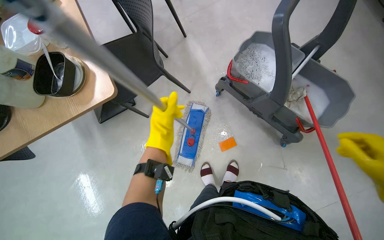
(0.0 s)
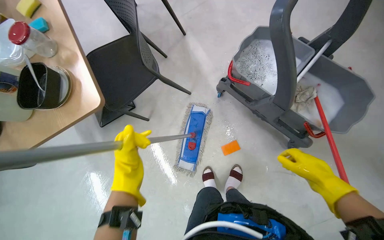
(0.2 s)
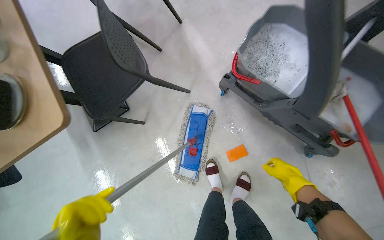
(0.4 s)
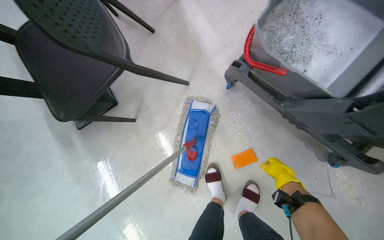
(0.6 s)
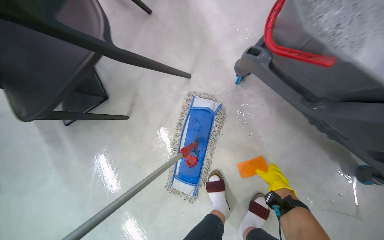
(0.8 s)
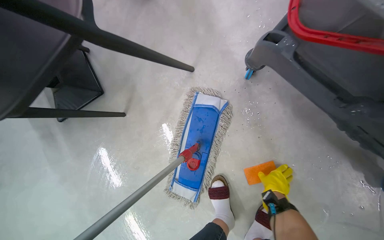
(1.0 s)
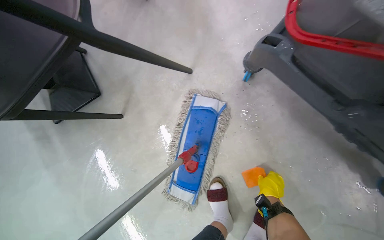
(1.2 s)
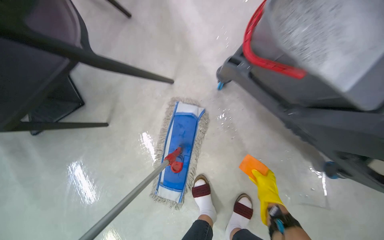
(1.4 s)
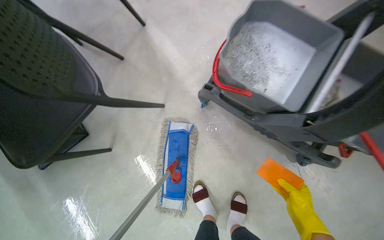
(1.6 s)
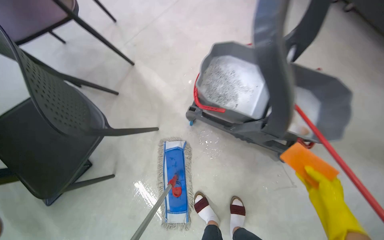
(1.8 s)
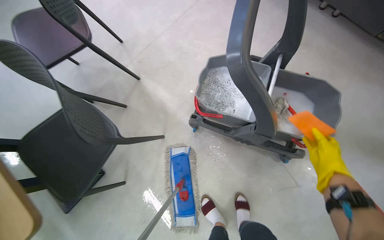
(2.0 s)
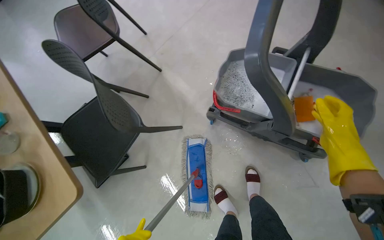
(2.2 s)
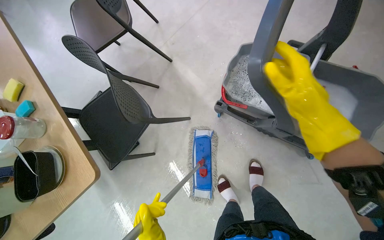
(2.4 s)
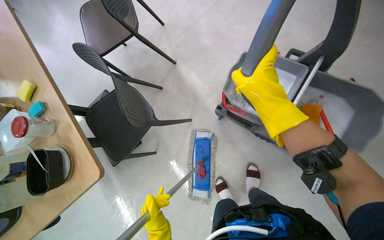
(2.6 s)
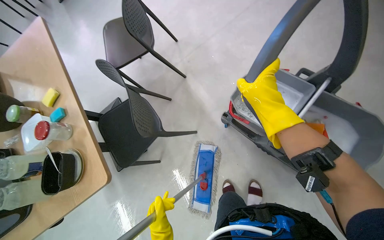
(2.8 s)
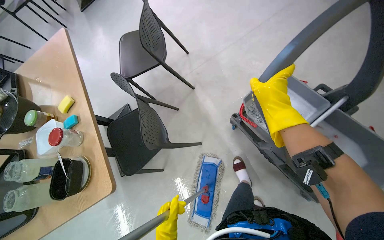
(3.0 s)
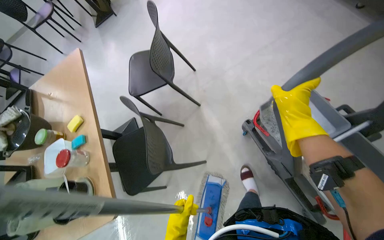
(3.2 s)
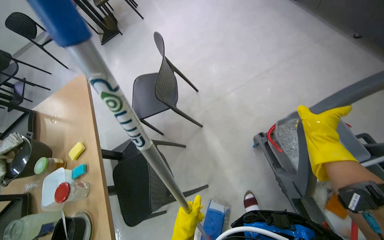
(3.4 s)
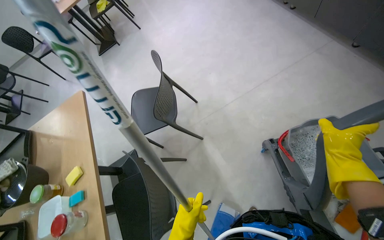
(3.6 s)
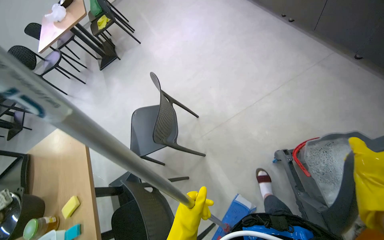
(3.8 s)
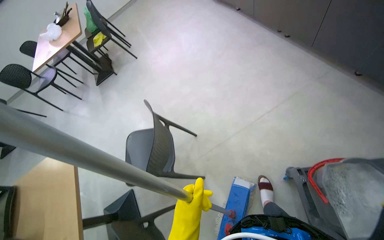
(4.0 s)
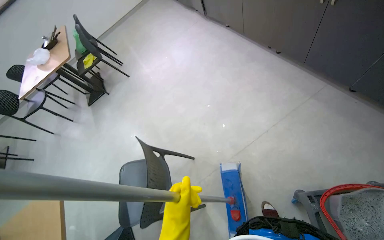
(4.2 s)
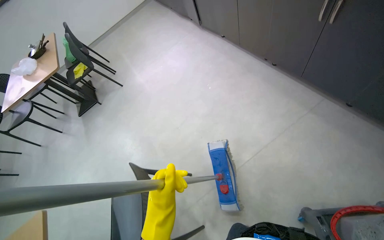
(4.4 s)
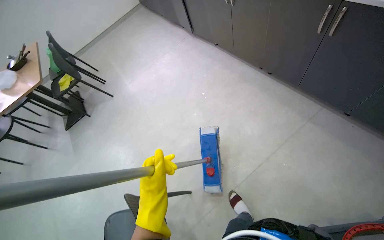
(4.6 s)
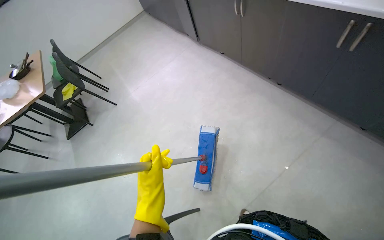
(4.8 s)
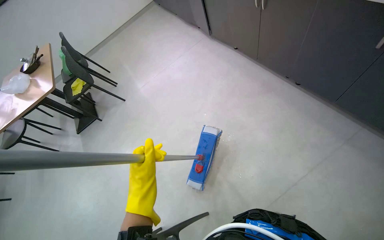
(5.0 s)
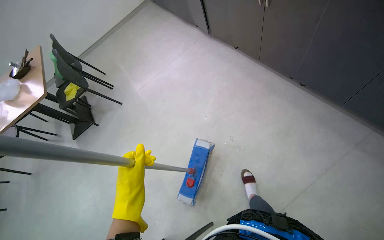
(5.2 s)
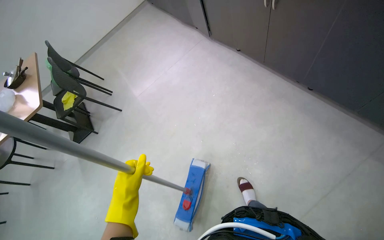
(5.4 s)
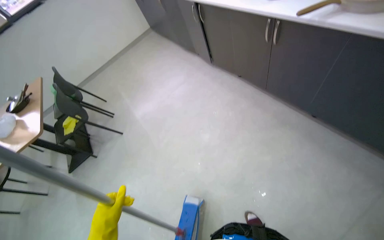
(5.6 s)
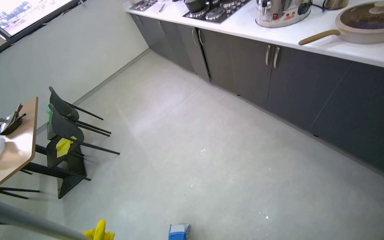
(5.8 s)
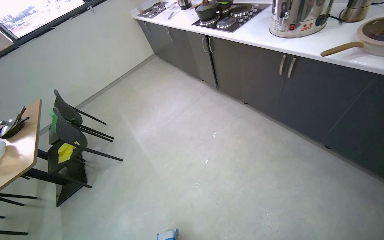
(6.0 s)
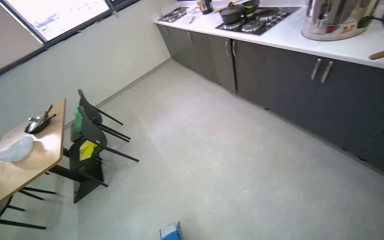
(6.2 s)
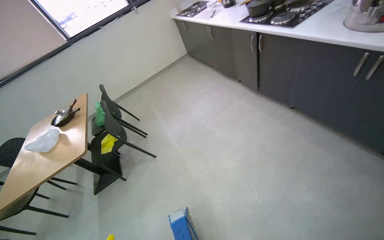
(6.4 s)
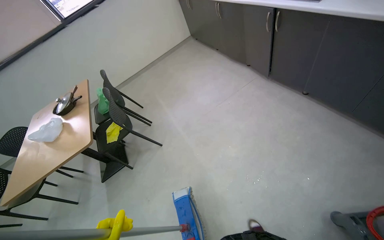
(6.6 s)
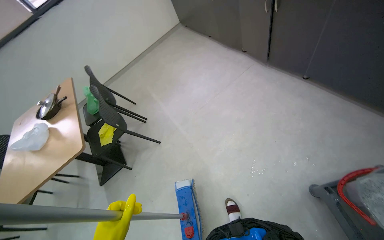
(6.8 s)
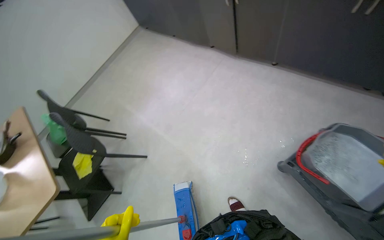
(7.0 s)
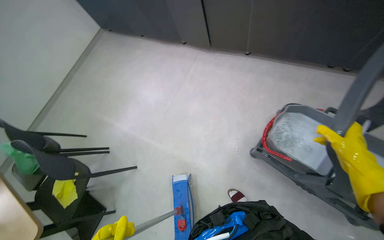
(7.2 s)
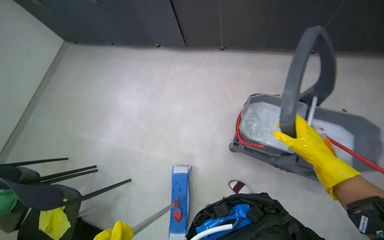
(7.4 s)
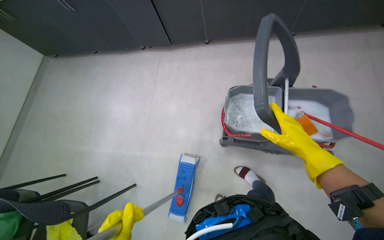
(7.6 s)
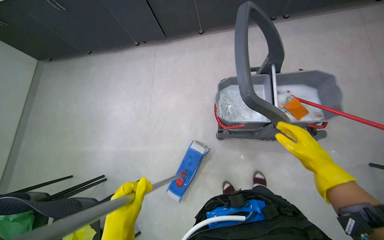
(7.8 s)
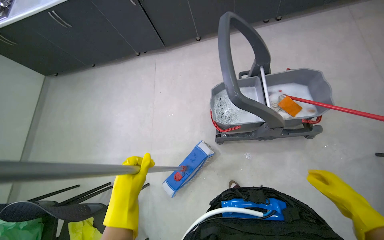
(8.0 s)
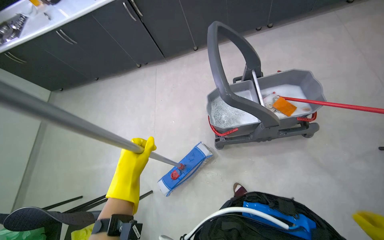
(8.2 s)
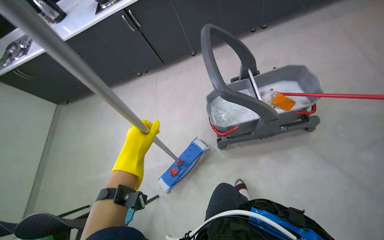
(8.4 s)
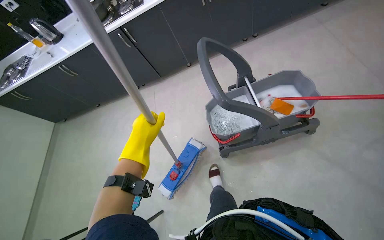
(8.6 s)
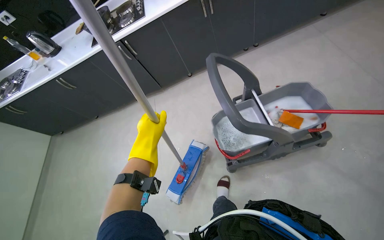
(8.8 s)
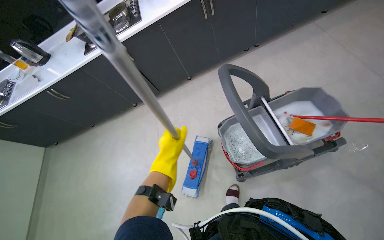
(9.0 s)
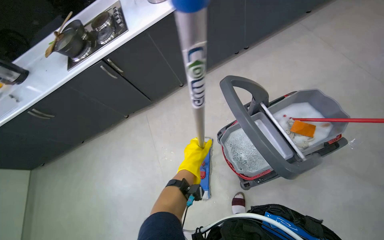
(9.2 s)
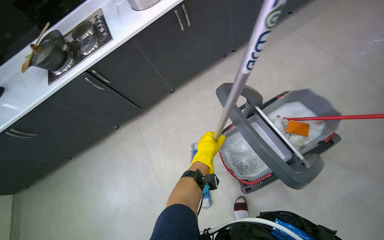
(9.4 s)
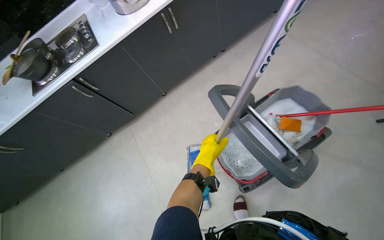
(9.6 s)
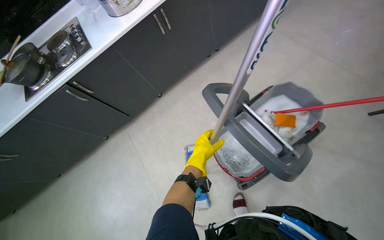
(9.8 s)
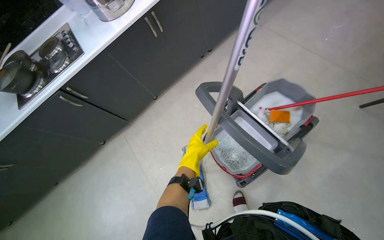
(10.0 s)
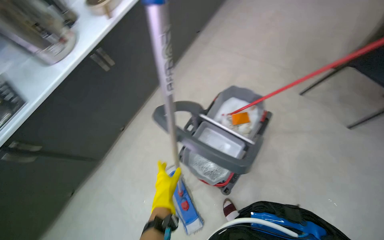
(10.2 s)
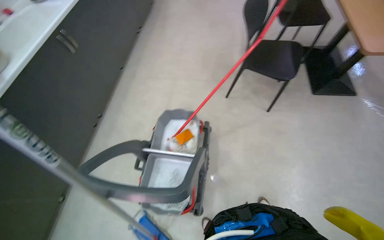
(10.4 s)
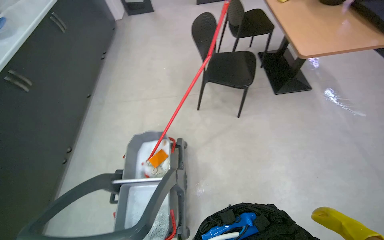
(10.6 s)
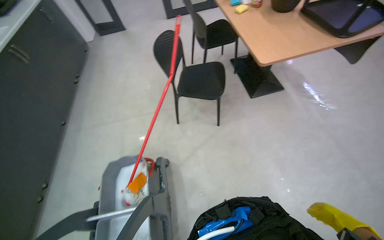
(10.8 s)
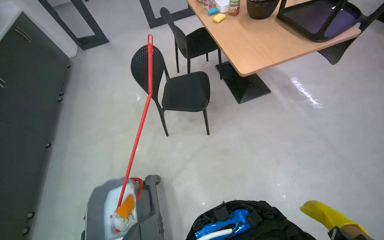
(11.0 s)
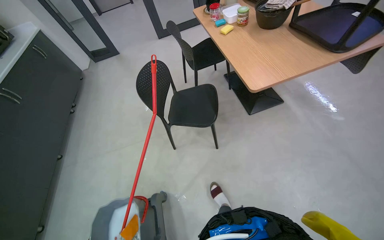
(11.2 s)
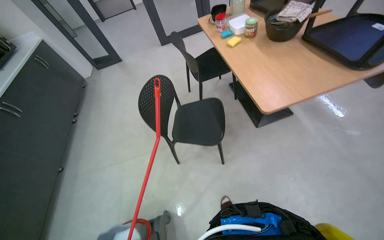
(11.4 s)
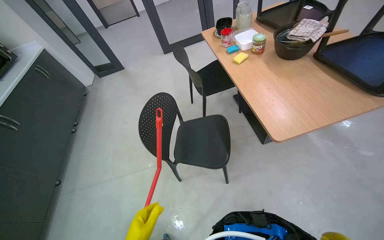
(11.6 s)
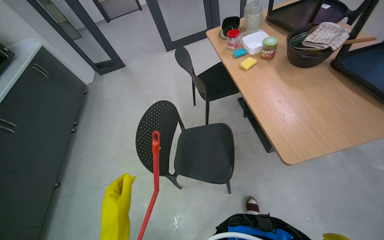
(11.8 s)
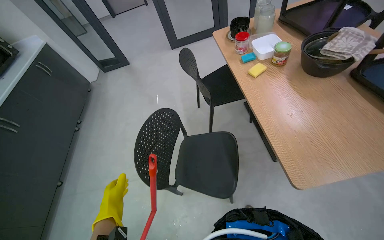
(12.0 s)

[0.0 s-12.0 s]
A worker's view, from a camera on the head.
Job: mopping floor.
The whole recording: Mopping the floor. The worker mops the floor, wringing out the mop head into the bucket and over the floor.
0.0 to 1.6 s: The wearer moves approximately 40 cm.
1.6 to 3.0 s: The view swings some 15 degrees to the left.
3.0 to 4.4 s: The head travels roughly 80 cm. The wearer looks about 15 degrees further upward.
4.4 to 6.0 s: The camera travels roughly 80 cm. The view tips upward by approximately 10 degrees.
6.0 to 7.6 s: The camera is carried roughly 50 cm. The head rotates approximately 45 degrees to the right.
9.0 to 10.4 s: The head rotates roughly 65 degrees to the right. The view tilts about 20 degrees upward.
10.4 to 12.0 s: The camera travels roughly 80 cm.

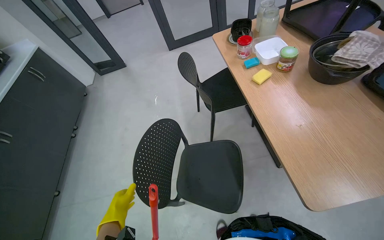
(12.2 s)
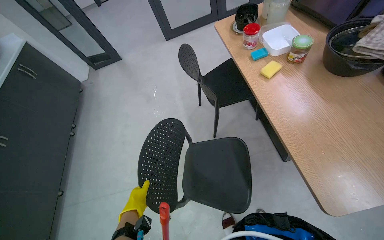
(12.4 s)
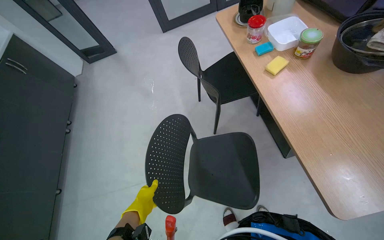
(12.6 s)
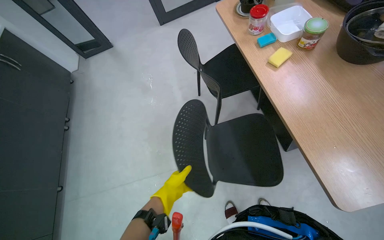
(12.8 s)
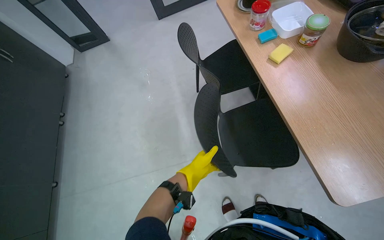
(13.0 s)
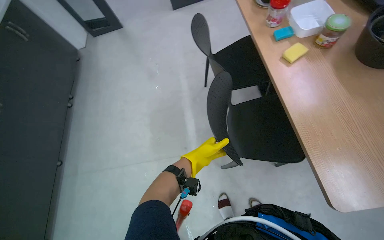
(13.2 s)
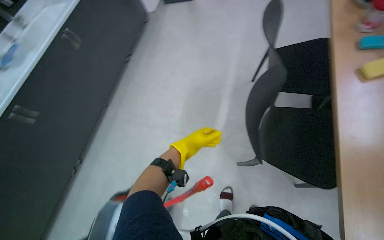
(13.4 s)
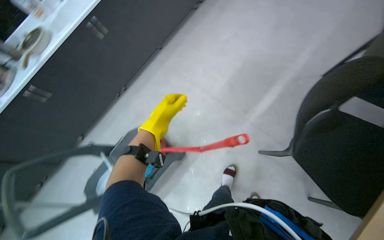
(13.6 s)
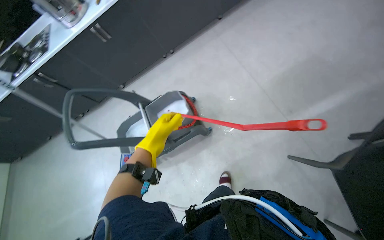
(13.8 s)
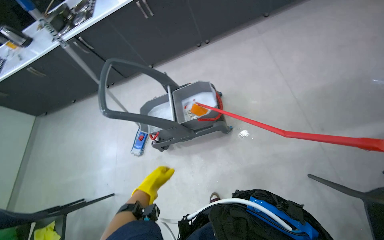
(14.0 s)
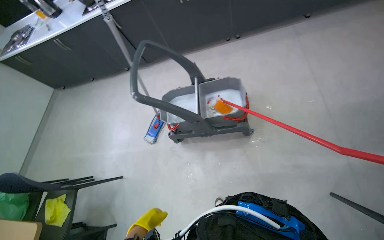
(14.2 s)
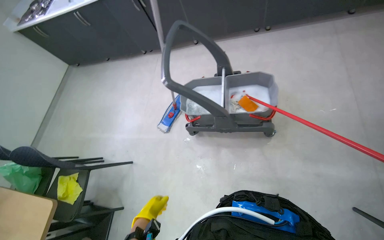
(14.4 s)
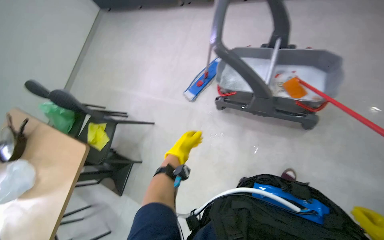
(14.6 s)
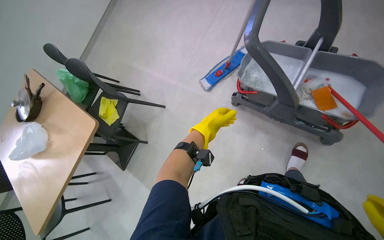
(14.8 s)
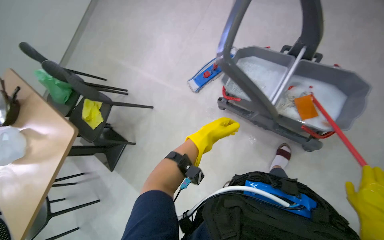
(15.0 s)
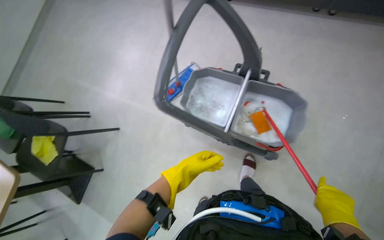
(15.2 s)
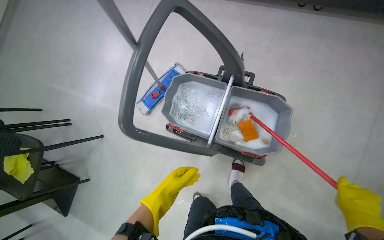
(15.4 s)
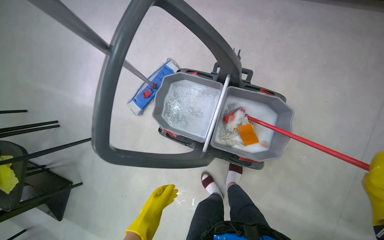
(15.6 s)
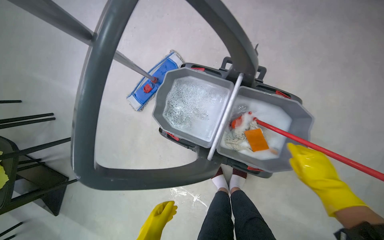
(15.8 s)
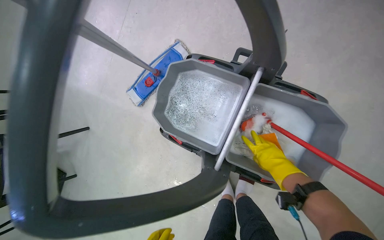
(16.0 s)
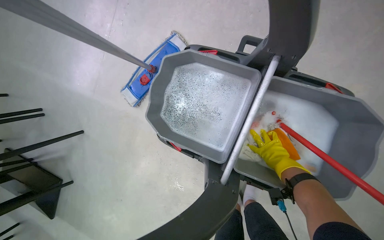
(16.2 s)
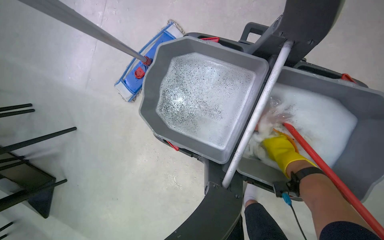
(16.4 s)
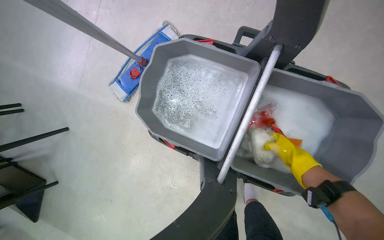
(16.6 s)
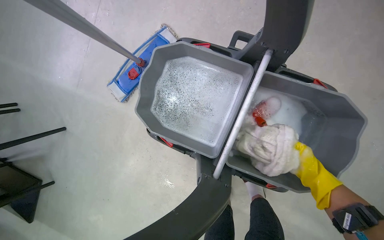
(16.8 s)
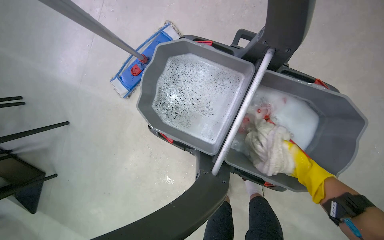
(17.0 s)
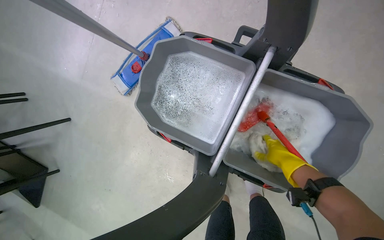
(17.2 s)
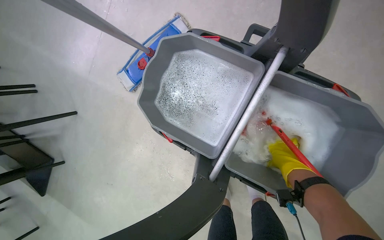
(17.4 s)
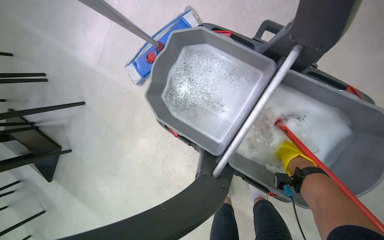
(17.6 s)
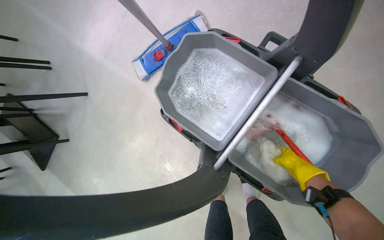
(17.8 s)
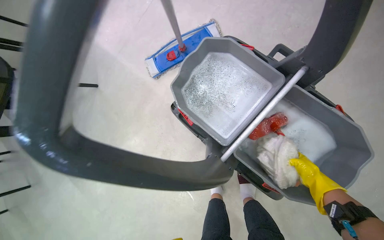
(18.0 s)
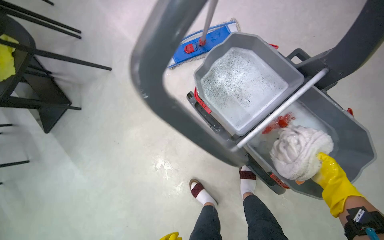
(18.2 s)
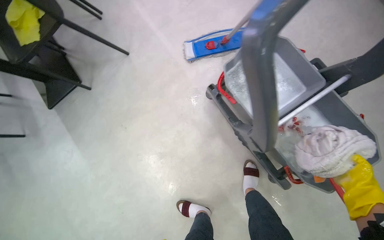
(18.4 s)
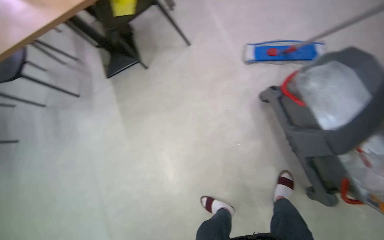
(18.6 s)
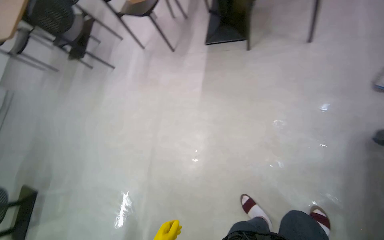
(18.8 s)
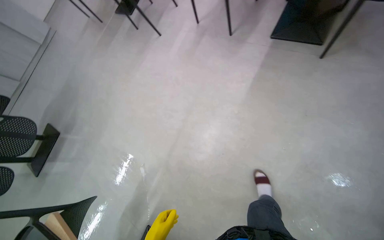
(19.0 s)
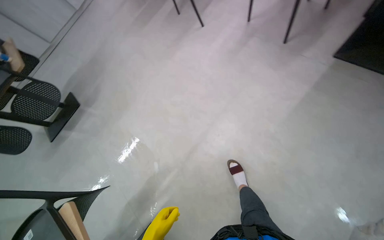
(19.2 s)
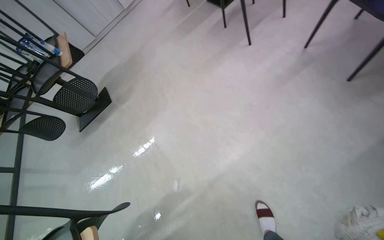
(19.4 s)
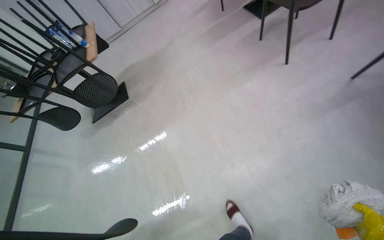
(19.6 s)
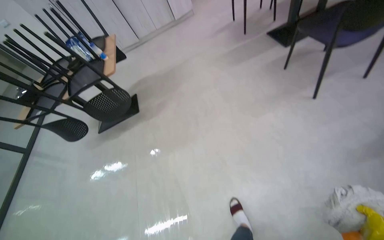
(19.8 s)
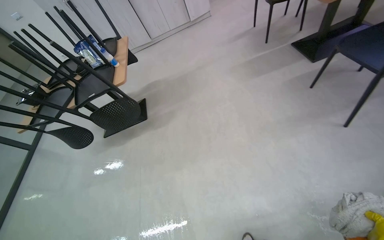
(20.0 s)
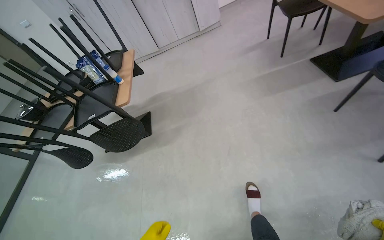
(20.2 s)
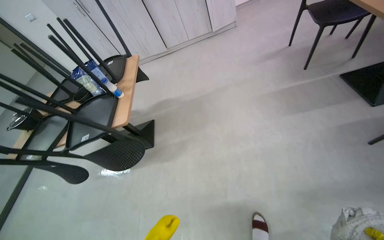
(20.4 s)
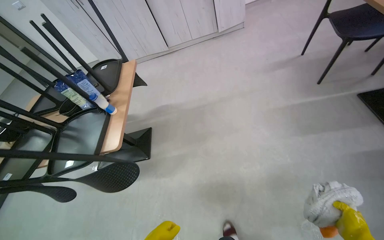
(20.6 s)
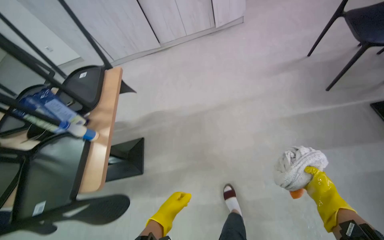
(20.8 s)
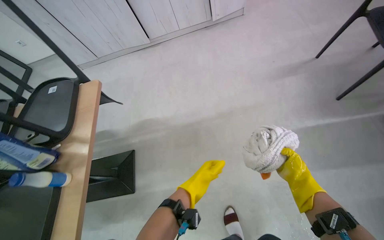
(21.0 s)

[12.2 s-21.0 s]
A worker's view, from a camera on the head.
Job: mopping floor.
The whole recording: Mopping the floor. The worker mops the floor, wringing out the mop head into the bucket and over the floor.
12.2 to 13.6 s: The wearer's head swings some 50 degrees to the left. The view tips downward by about 25 degrees.
13.6 to 15.2 s: The camera is carried some 70 cm. The head turns to the left by roughly 70 degrees. The view tilts approximately 35 degrees downward.
15.2 to 16.6 s: The camera travels approximately 50 cm. The view tips downward by some 10 degrees.
16.6 to 18.0 s: The right hand goes roughly 10 cm nearer to the camera.
18.0 to 19.6 s: The wearer moves approximately 1.5 m. The head rotates roughly 110 degrees to the left. The camera pitches downward, by some 10 degrees.
19.6 to 21.0 s: The wearer moves about 1.5 m.
